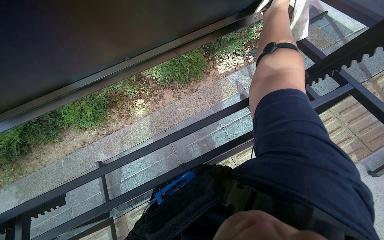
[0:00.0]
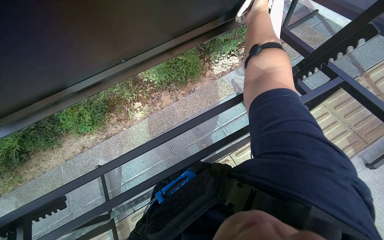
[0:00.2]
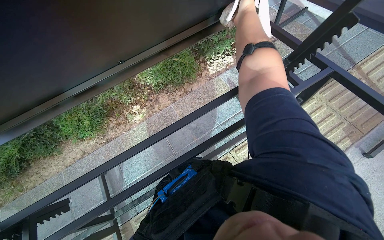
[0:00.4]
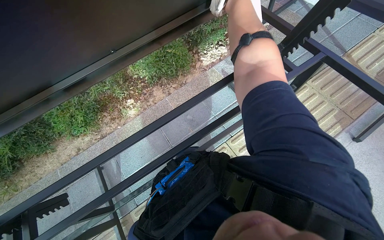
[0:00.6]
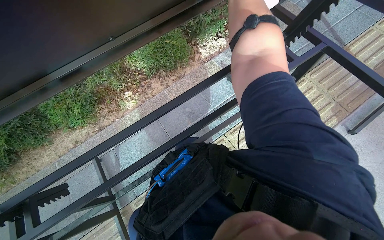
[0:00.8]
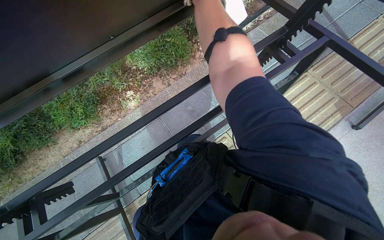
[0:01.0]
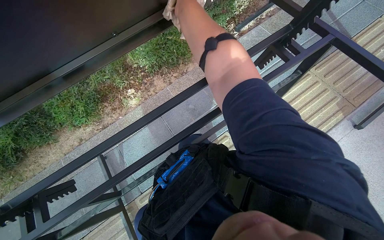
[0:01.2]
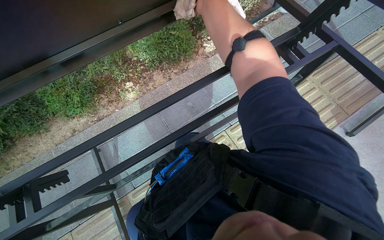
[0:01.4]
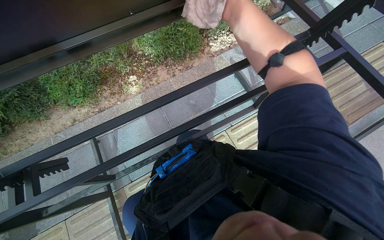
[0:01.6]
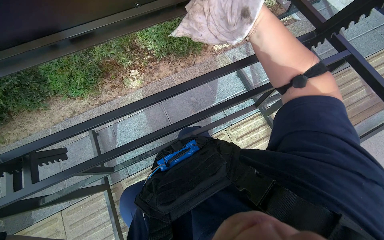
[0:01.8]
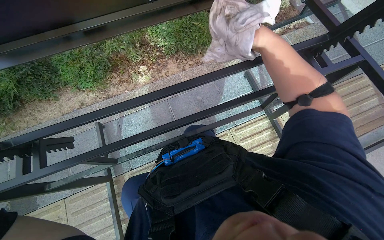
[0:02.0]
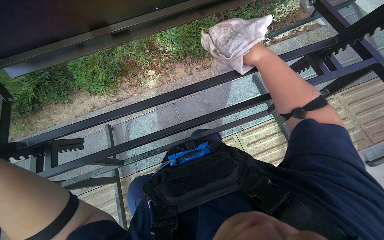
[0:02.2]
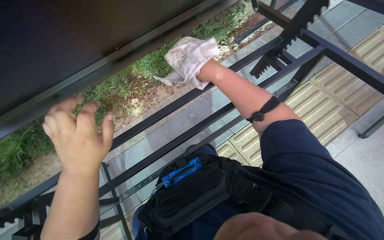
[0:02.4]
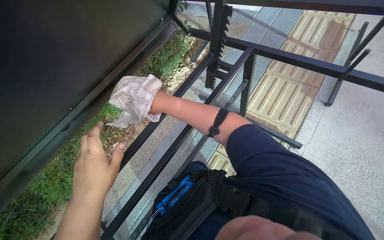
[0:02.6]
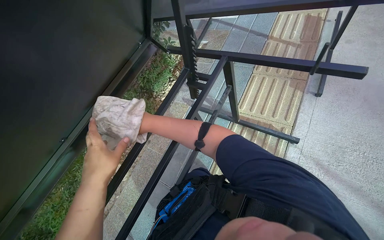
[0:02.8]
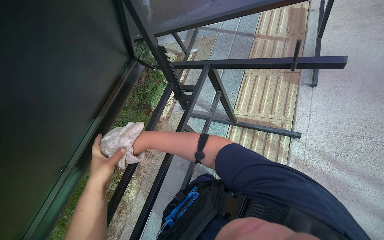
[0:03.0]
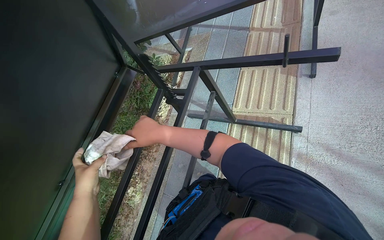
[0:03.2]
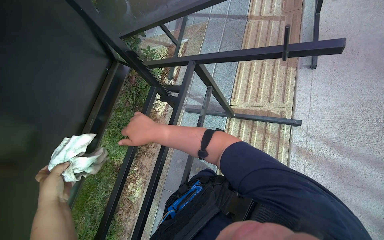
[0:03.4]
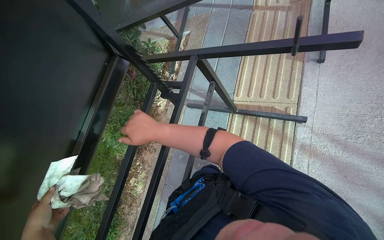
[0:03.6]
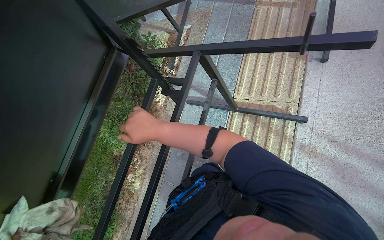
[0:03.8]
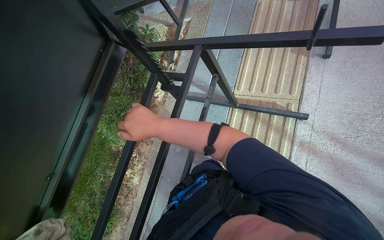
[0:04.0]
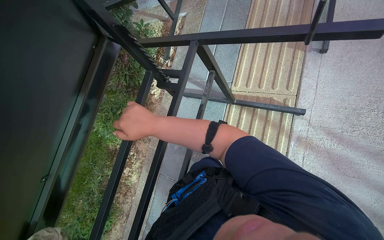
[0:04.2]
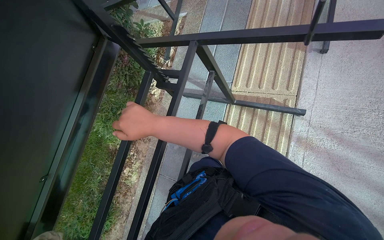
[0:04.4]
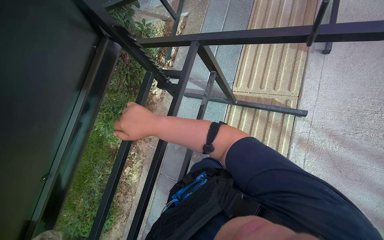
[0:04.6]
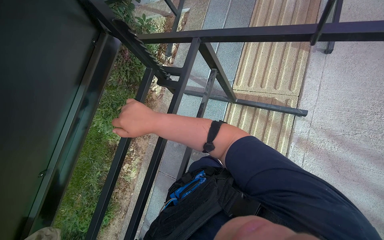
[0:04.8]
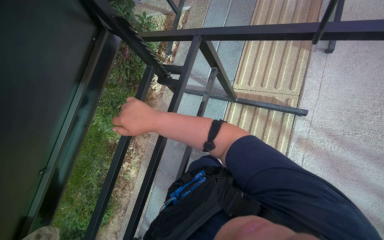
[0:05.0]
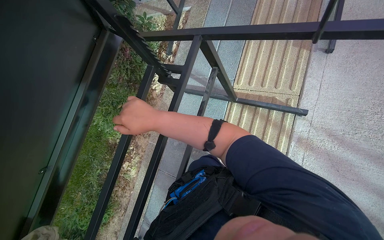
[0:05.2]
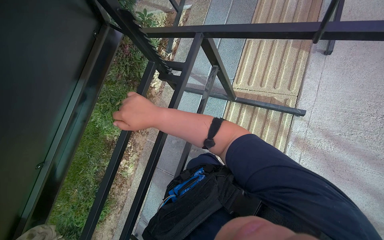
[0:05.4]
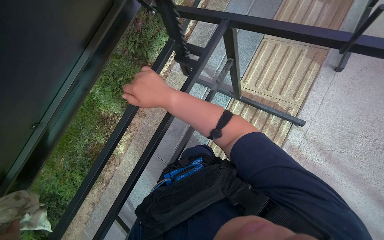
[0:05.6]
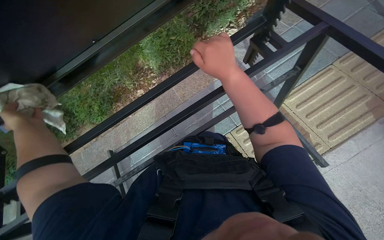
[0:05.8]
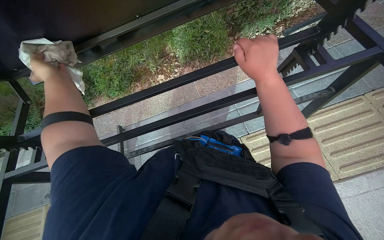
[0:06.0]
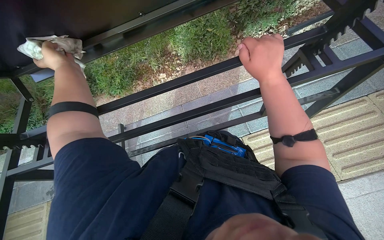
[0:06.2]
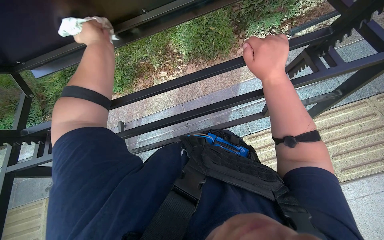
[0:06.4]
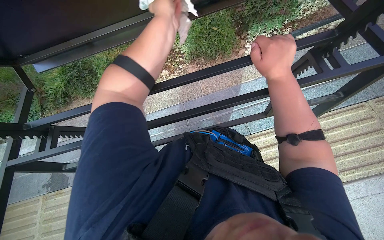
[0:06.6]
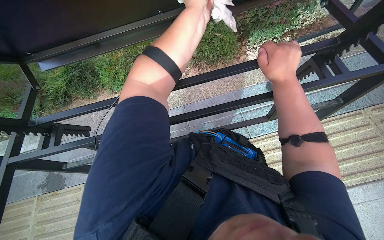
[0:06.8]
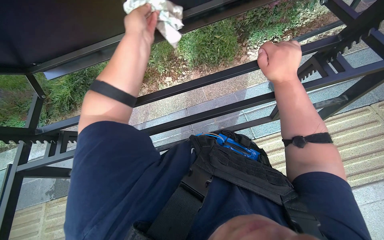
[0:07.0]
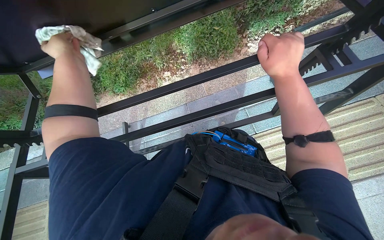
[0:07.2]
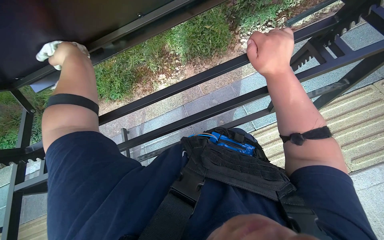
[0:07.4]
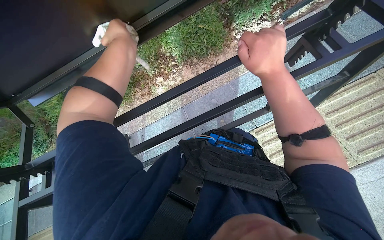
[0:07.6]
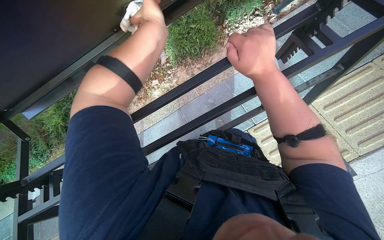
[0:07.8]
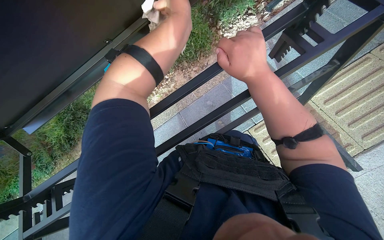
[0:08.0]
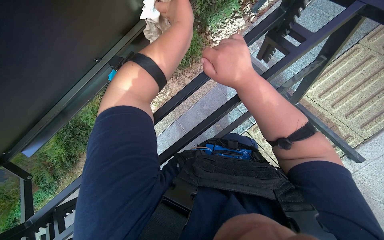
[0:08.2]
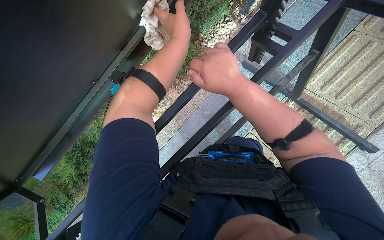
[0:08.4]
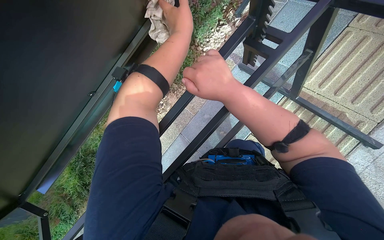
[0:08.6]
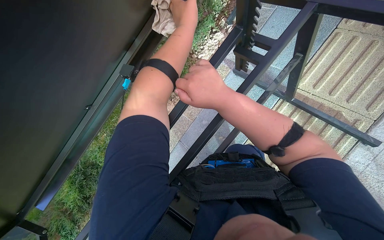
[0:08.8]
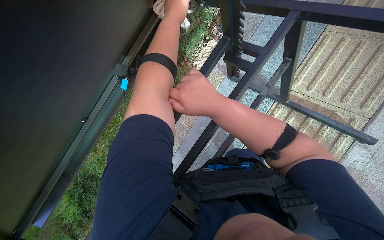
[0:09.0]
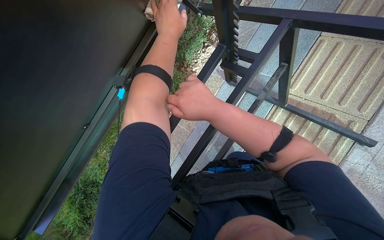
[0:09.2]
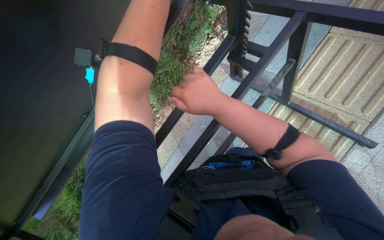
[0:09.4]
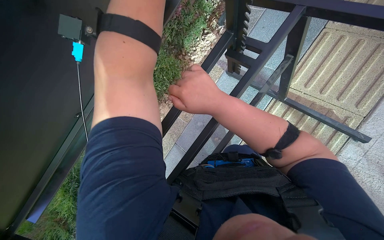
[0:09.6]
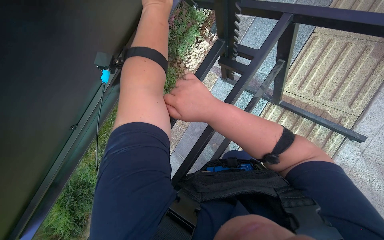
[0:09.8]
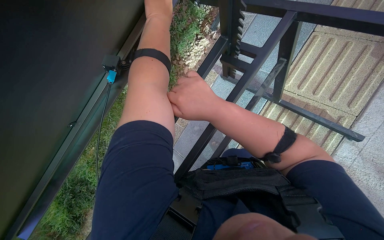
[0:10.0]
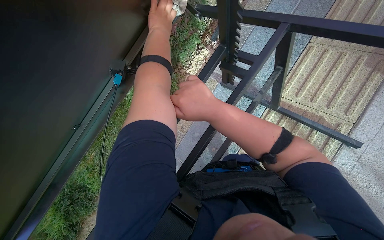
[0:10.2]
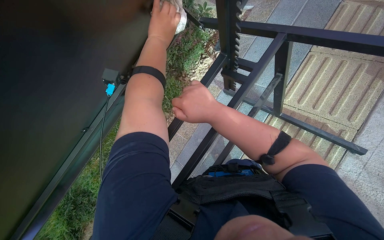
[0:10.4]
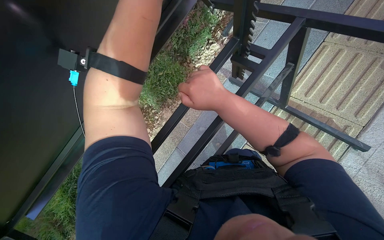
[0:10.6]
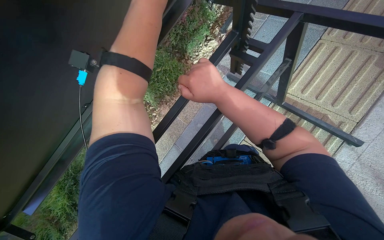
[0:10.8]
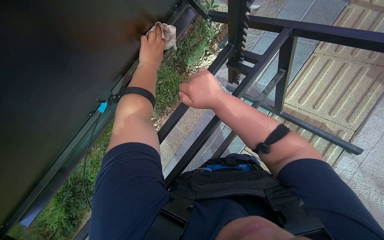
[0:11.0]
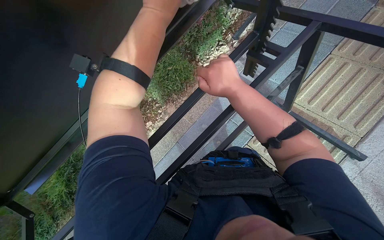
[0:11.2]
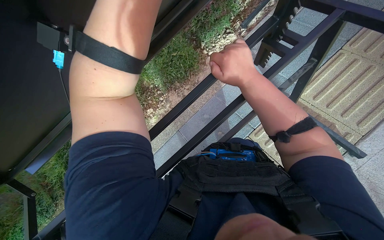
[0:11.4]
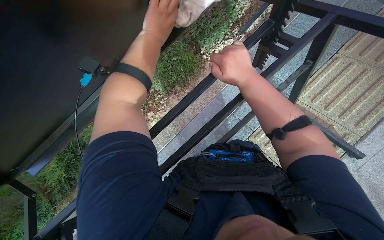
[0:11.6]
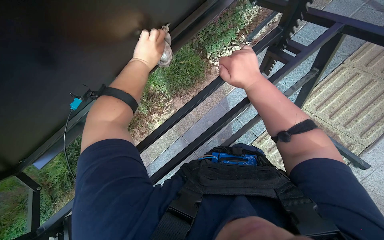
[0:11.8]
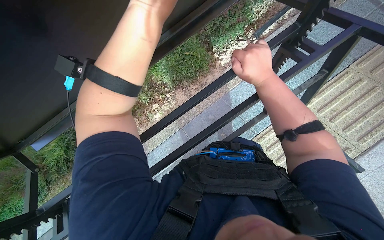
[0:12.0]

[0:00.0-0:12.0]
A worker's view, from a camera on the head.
Job: wiping surfaces.
The whole recording: Wiping underside and frame of table. The worker wipes the underside and frame of the outdoor table with a cloth.
0:00.0 to 0:01.6: The right hand shifts some 35 cm down the picture, nearer to the camera and to the left.
0:01.6 to 0:03.0: The view tips upward by some 20 degrees. Everything in view rotates approximately 45 degrees counterclockwise.
0:04.4 to 0:06.0: The scene rotates clockwise by roughly 55 degrees.
0:06.0 to 0:07.6: The left hand moves left and right over roughly 40 cm, changing direction 2 times.
0:07.6 to 0:09.0: The scene turns approximately 30 degrees counterclockwise in the picture. The left hand travels to the right and up the picture by some 40 cm.
0:10.4 to 0:12.0: The left hand goes nearer and farther, approximately 20 cm each way, reversing 4 times.

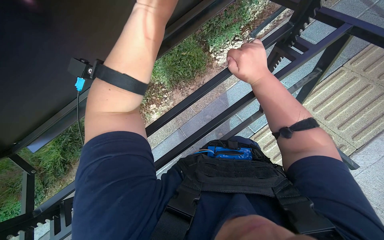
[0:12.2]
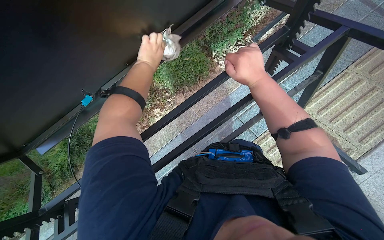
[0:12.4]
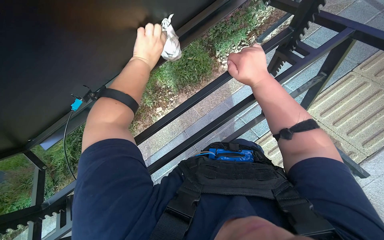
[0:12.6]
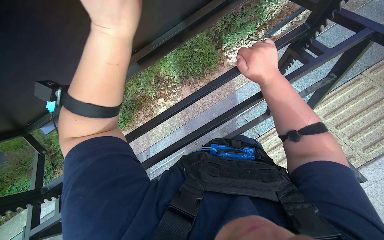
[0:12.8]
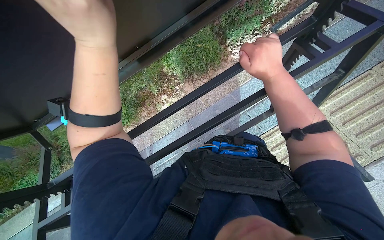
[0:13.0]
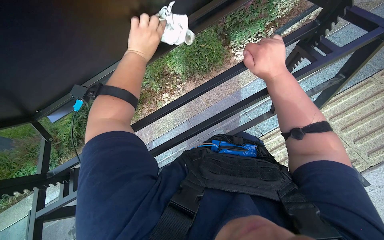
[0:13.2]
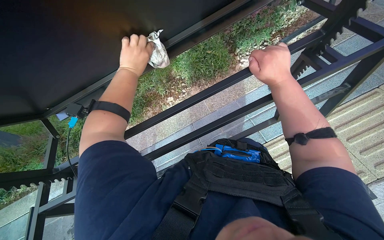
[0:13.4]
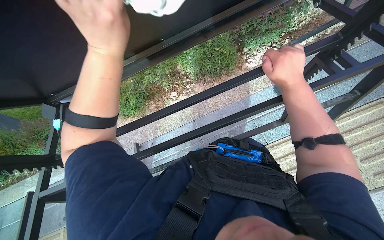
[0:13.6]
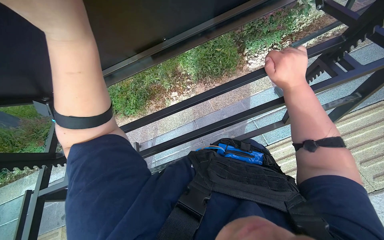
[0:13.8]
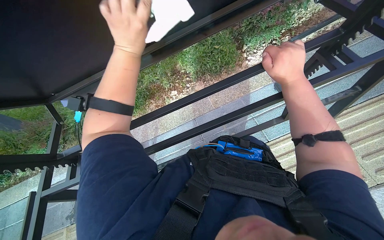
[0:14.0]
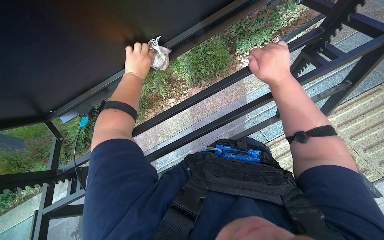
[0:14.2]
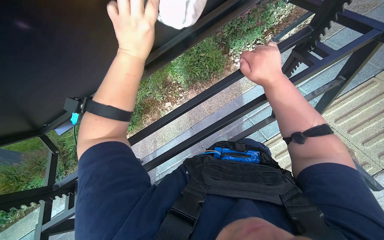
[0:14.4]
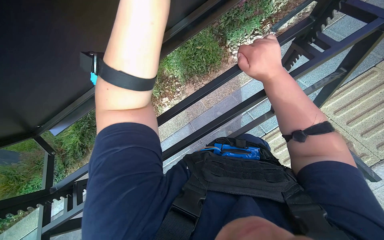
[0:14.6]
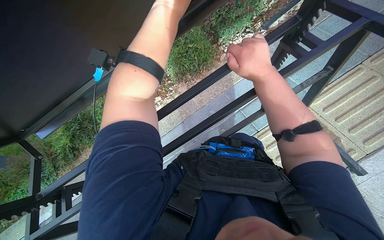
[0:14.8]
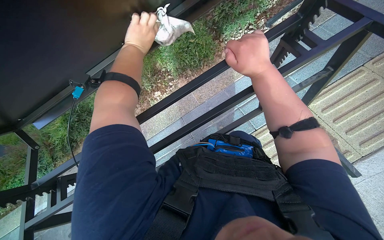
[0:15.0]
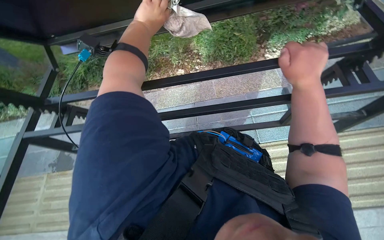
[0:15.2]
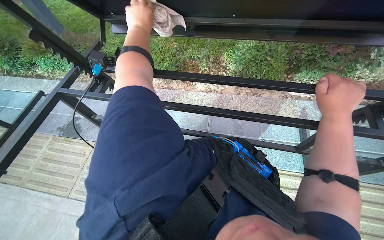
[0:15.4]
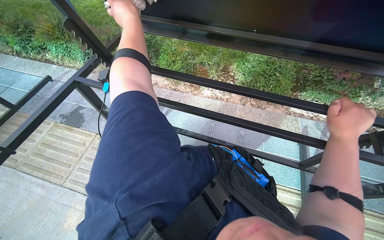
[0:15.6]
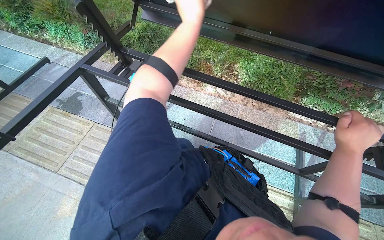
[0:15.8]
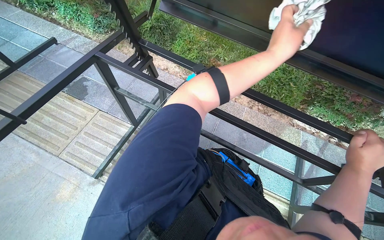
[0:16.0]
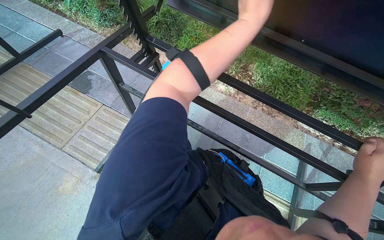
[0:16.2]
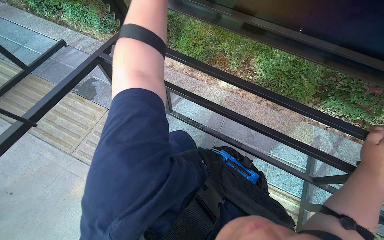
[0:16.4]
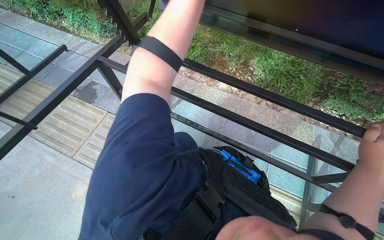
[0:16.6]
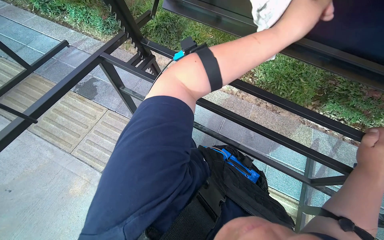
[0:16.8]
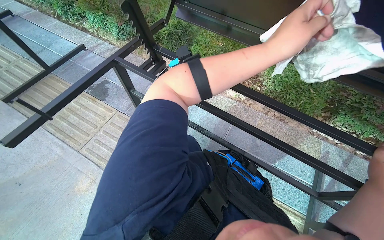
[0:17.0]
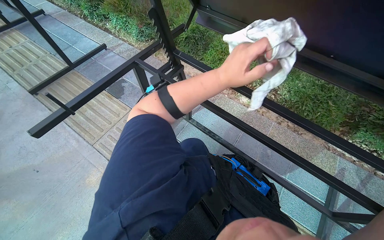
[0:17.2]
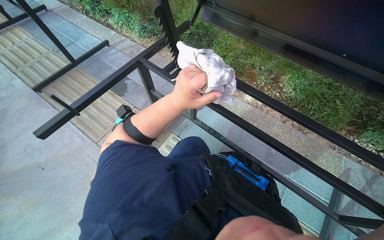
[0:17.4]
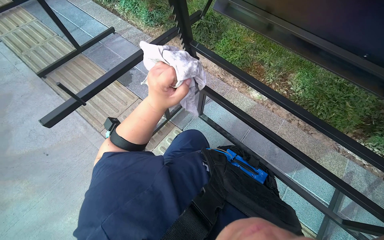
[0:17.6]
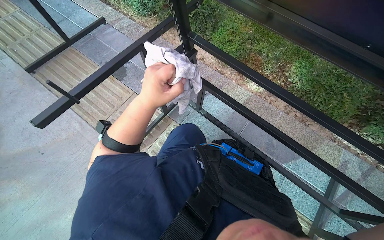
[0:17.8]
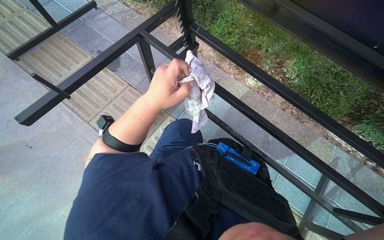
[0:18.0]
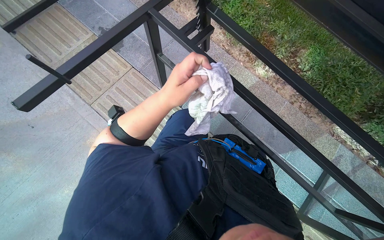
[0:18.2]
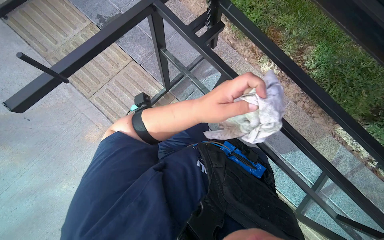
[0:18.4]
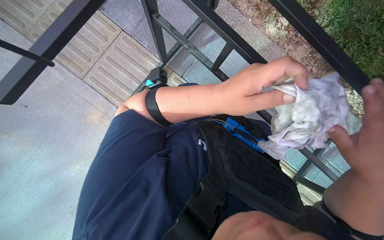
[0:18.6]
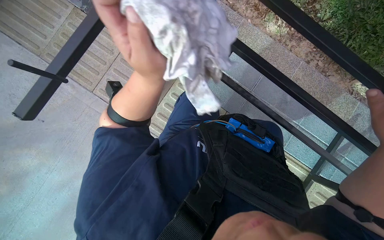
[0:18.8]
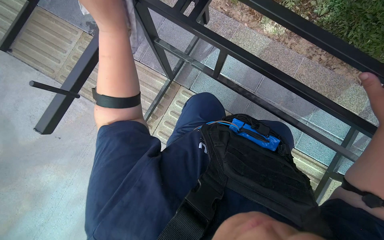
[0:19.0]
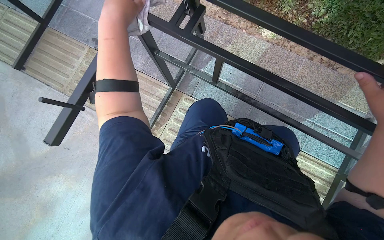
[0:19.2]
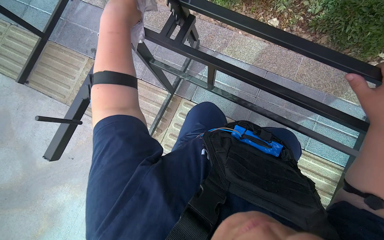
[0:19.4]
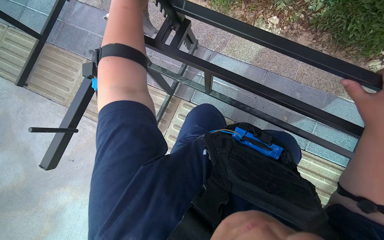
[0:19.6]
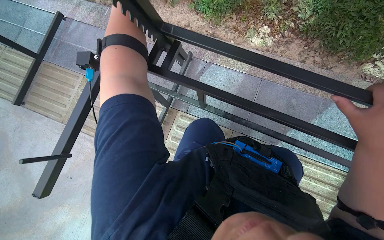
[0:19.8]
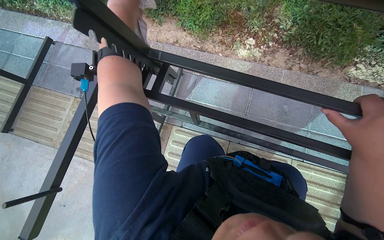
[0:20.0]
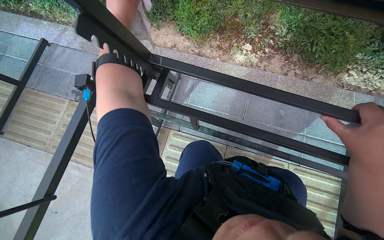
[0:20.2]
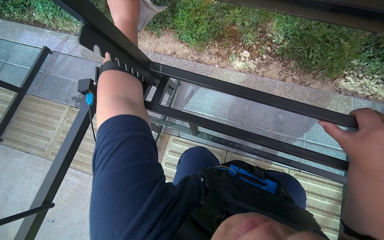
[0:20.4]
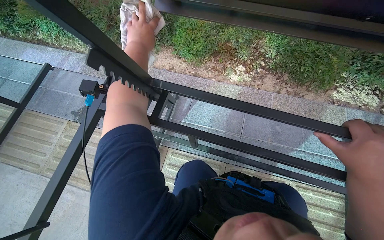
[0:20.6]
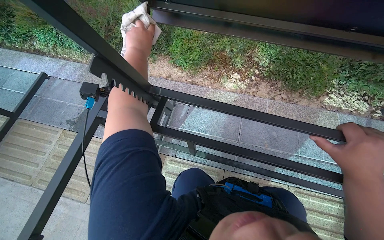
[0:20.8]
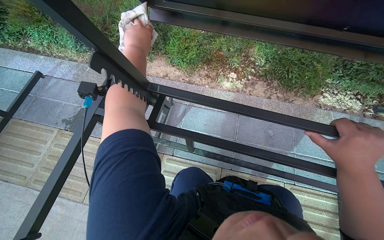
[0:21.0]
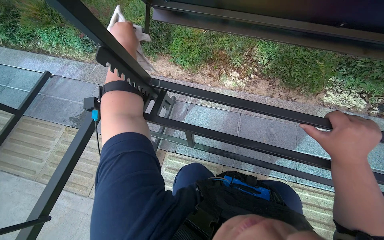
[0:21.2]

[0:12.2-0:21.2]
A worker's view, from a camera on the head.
Job: wiping surfaces.
The whole recording: Wiping underside and frame of table. The worker wipes the underside and frame of the outdoor table with a cloth.
0:12.2 to 0:13.8: The left hand goes nearer and farther, roughly 35 cm each way, reversing 3 times.
0:13.8 to 0:15.2: The left hand goes nearer and farther, approximately 35 cm each way, reversing 2 times.
0:15.2 to 0:16.6: Everything in view rotates approximately 35 degrees clockwise.
0:16.6 to 0:18.2: The view tilts some 15 degrees downward.
0:19.8 to 0:21.2: The wearer looks some 15 degrees further upward.
